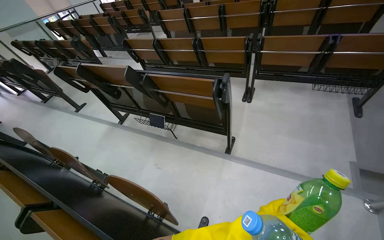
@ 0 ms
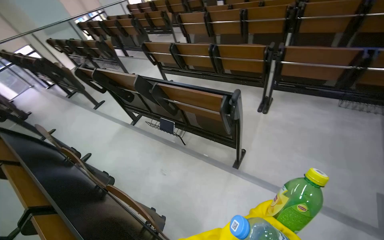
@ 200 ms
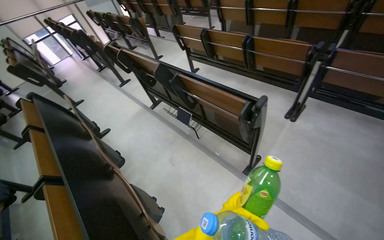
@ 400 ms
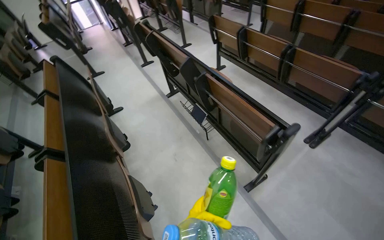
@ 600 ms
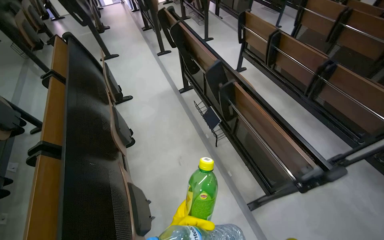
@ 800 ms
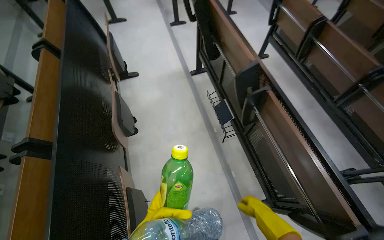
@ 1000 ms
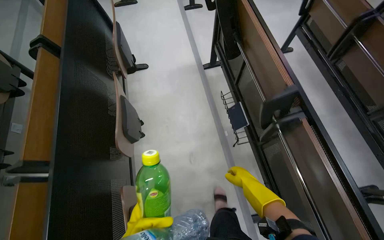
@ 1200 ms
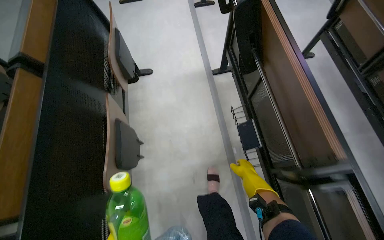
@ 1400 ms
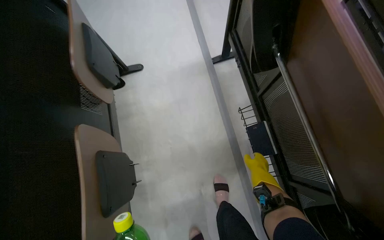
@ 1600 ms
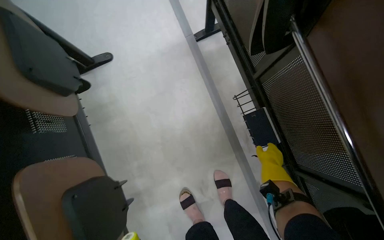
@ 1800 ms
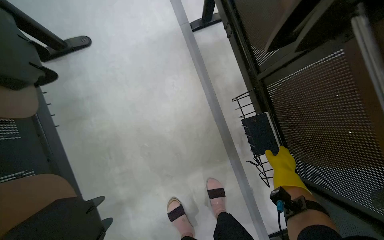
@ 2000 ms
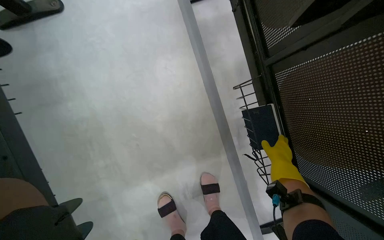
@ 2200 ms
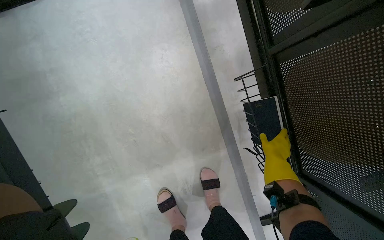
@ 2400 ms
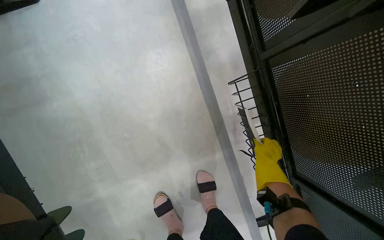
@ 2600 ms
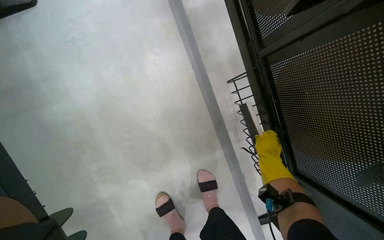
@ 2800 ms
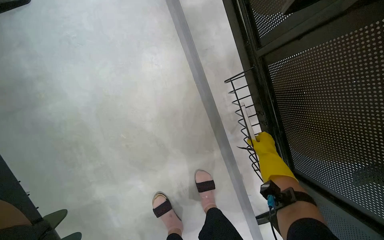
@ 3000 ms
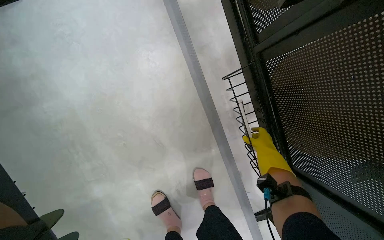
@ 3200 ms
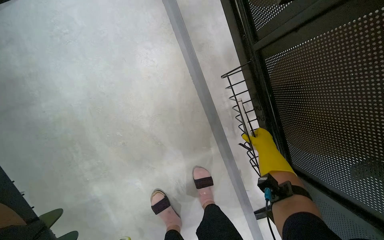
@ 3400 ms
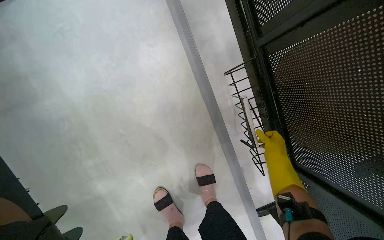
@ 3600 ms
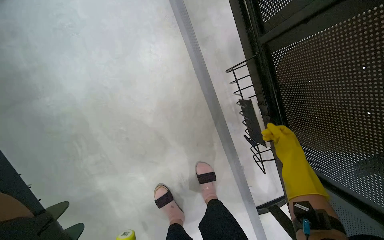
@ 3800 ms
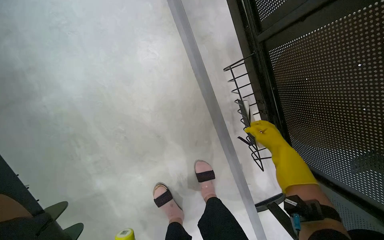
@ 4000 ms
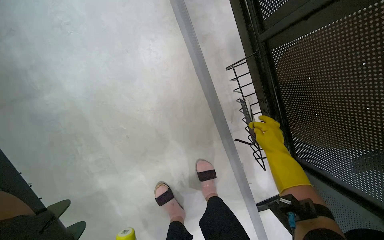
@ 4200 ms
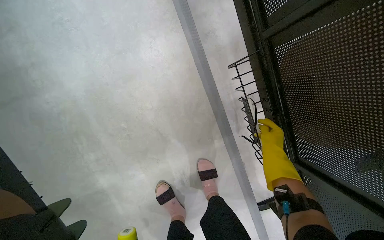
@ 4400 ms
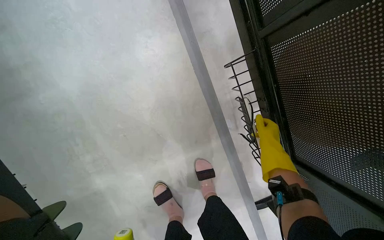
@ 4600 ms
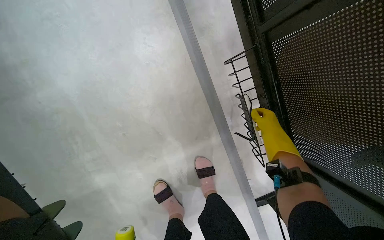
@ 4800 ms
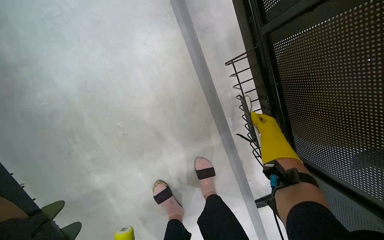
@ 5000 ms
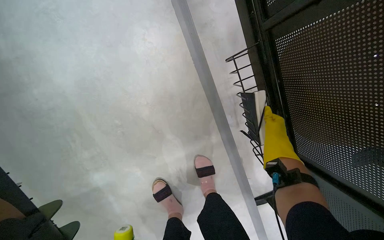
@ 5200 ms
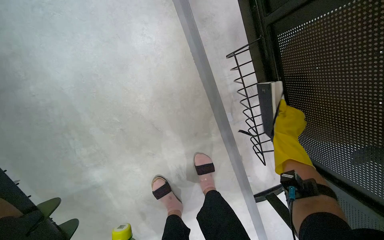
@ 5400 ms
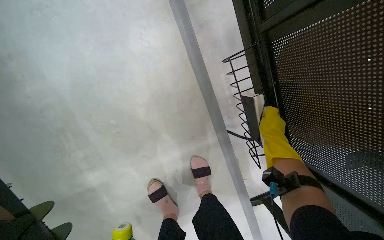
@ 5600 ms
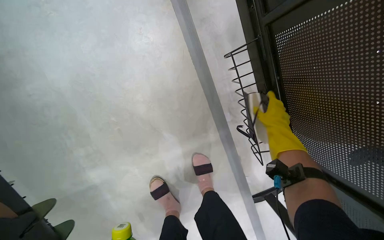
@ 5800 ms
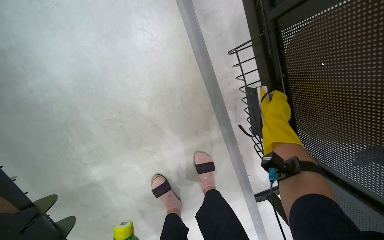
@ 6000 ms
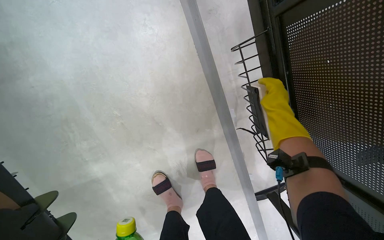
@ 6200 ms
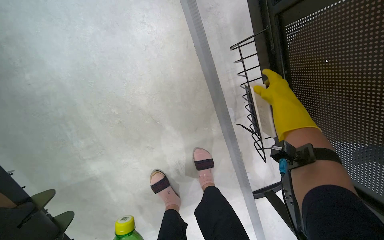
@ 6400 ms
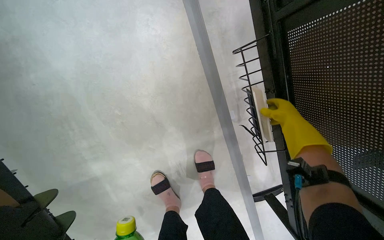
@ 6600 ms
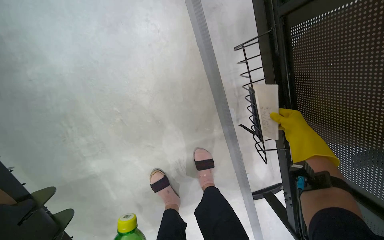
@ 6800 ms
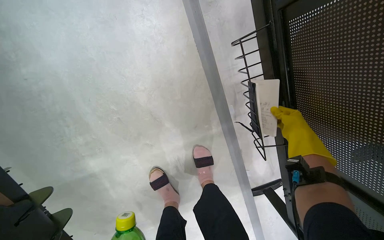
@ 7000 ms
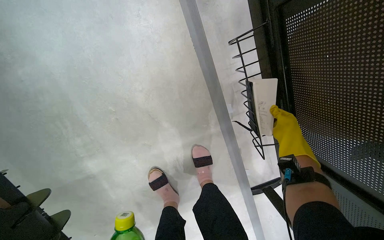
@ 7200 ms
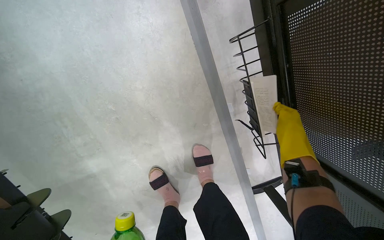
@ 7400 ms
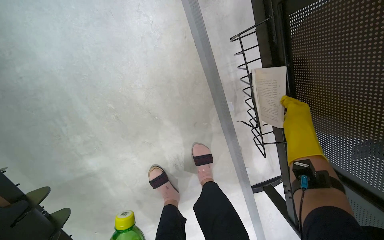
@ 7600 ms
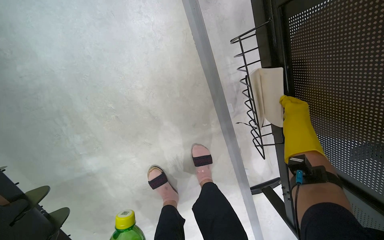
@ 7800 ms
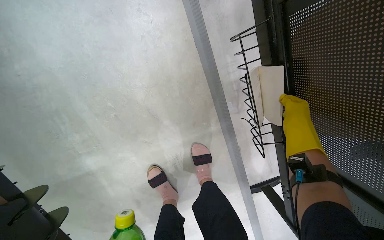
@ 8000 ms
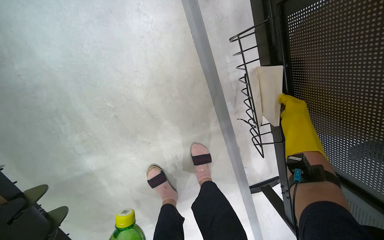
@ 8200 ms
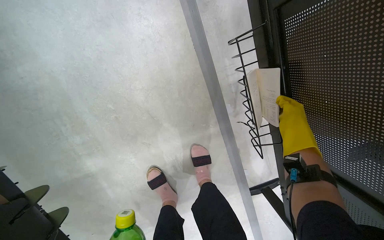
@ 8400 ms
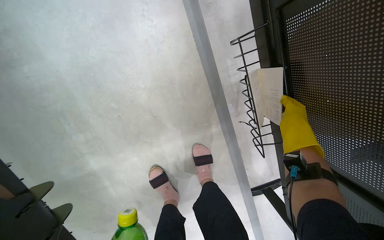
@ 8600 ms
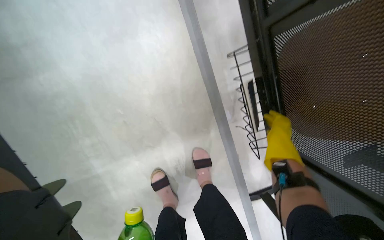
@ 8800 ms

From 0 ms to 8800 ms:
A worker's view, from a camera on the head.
Job: managing trash.
The whole recording: Picking up trash from classroom. The worker picks up various trash items, including bottles and notebooks, from the classroom.
From 0 ms to 1400 ms: The head travels some 90 cm. The head rotates roughly 60 degrees to the left. The wearer looks about 25 degrees further downward.
From 1400 ms to 3000 ms: The head travels about 70 cm. The head rotates about 15 degrees to the right. The wearer looks some 25 degrees further downward.

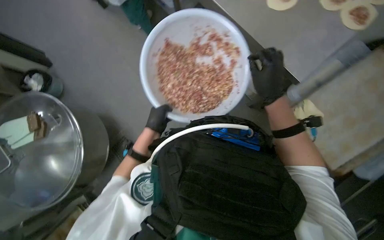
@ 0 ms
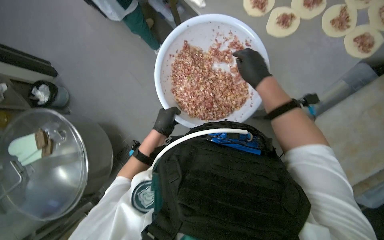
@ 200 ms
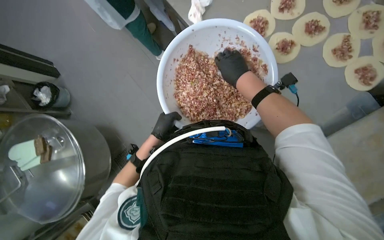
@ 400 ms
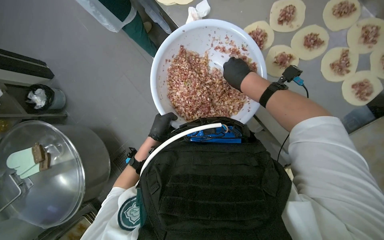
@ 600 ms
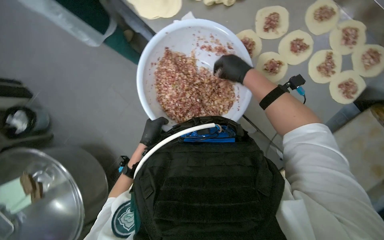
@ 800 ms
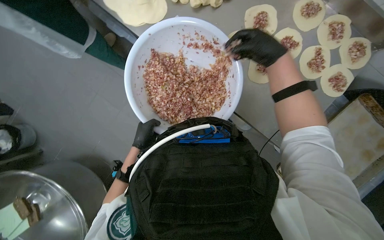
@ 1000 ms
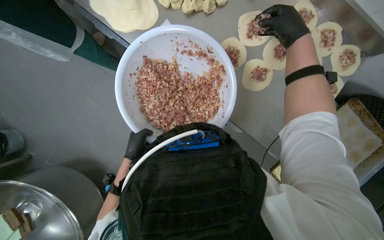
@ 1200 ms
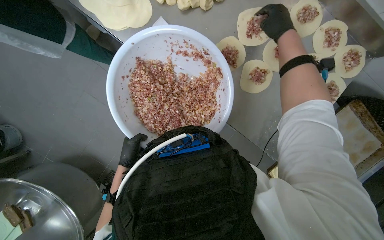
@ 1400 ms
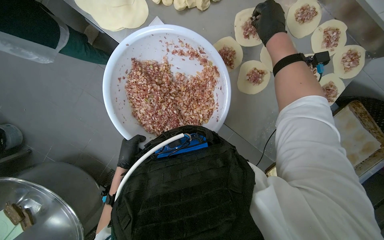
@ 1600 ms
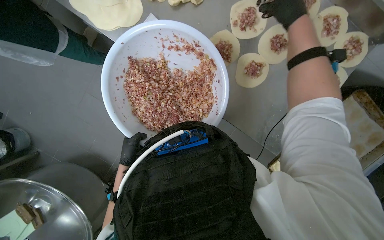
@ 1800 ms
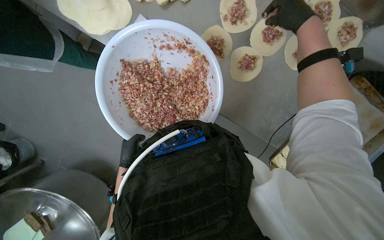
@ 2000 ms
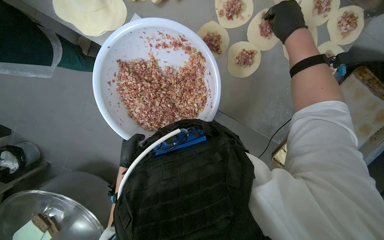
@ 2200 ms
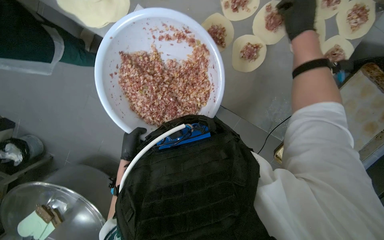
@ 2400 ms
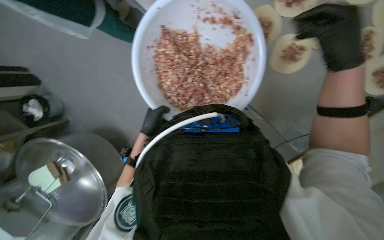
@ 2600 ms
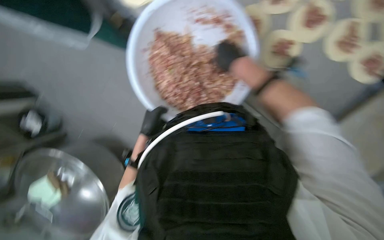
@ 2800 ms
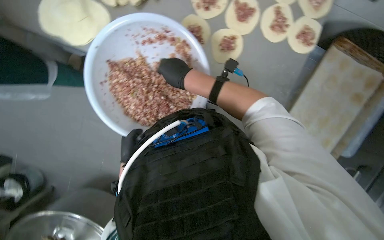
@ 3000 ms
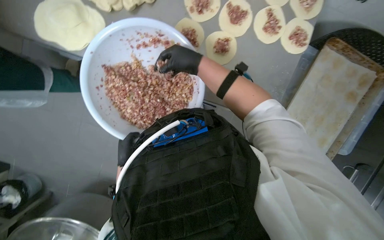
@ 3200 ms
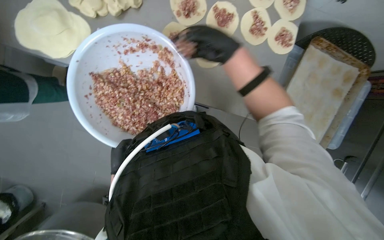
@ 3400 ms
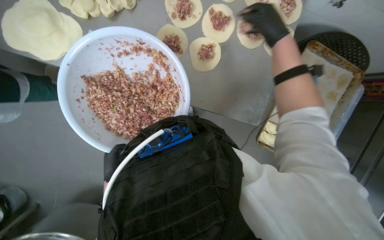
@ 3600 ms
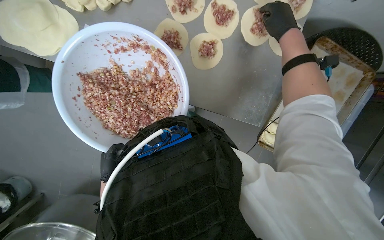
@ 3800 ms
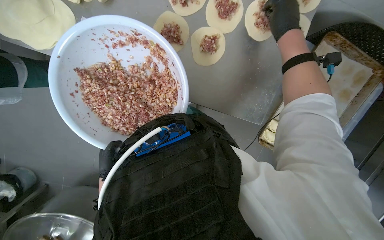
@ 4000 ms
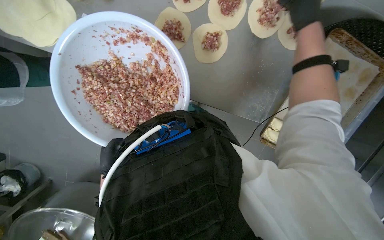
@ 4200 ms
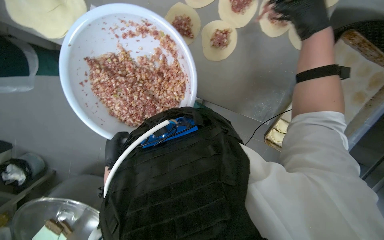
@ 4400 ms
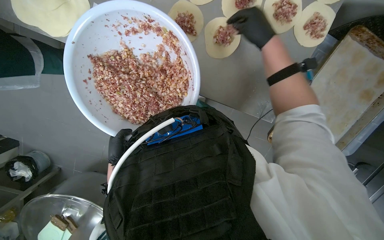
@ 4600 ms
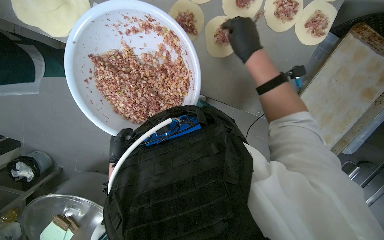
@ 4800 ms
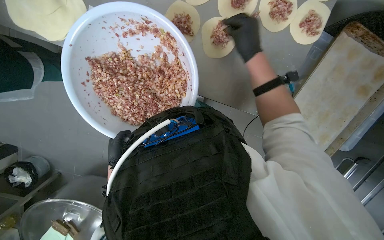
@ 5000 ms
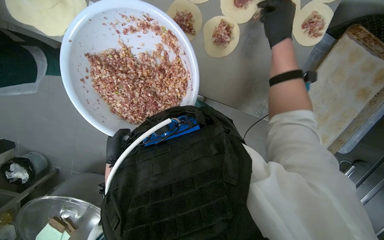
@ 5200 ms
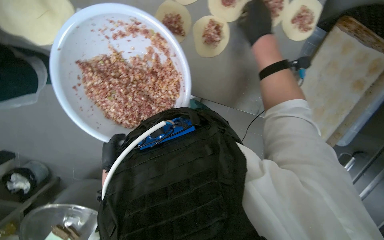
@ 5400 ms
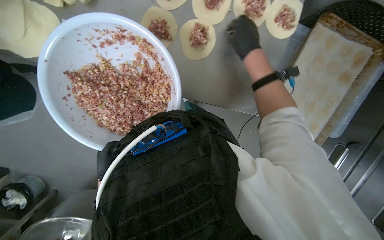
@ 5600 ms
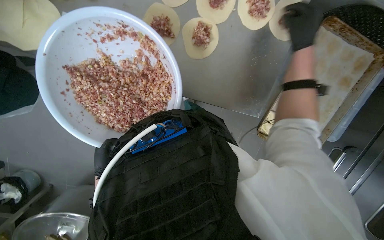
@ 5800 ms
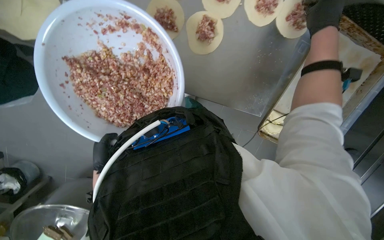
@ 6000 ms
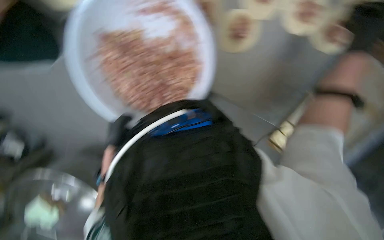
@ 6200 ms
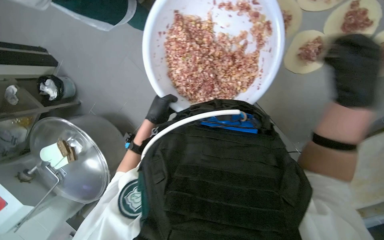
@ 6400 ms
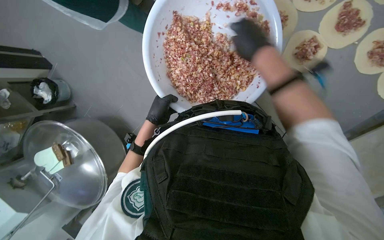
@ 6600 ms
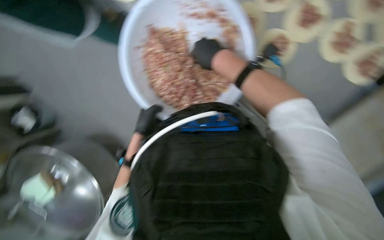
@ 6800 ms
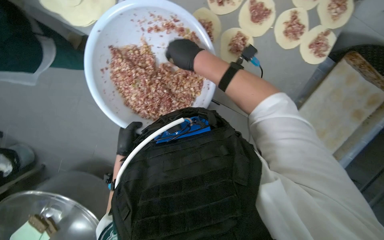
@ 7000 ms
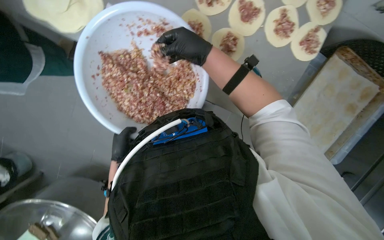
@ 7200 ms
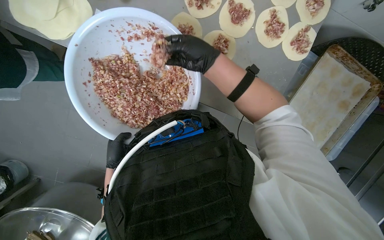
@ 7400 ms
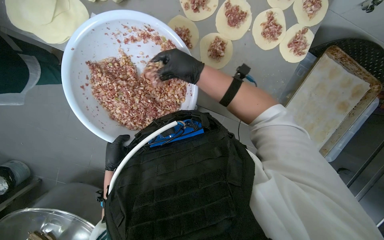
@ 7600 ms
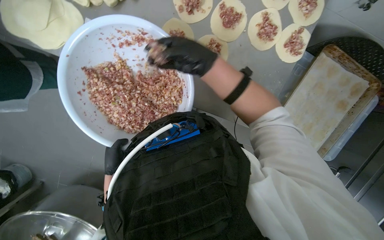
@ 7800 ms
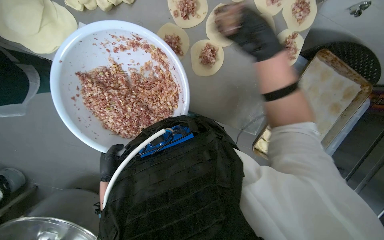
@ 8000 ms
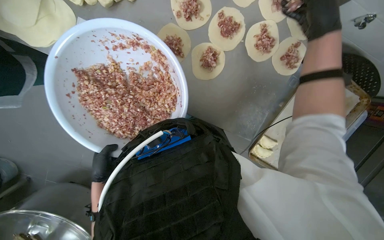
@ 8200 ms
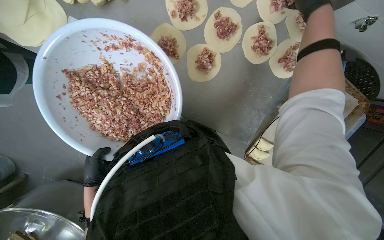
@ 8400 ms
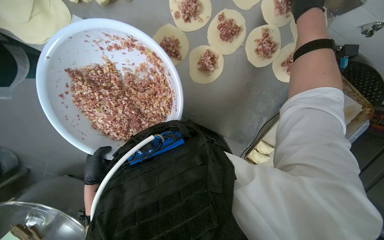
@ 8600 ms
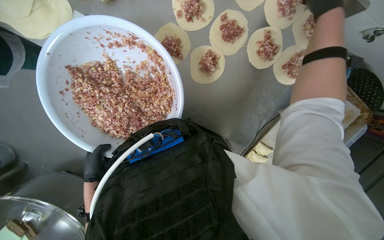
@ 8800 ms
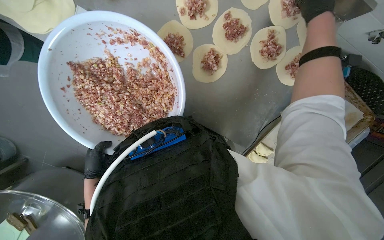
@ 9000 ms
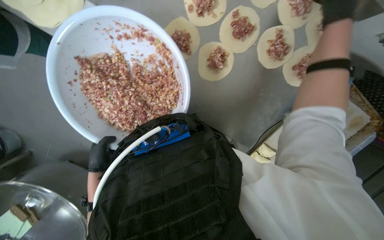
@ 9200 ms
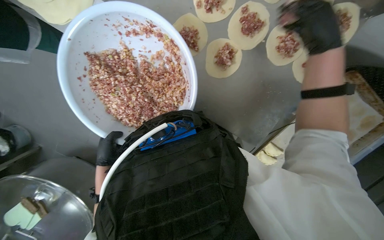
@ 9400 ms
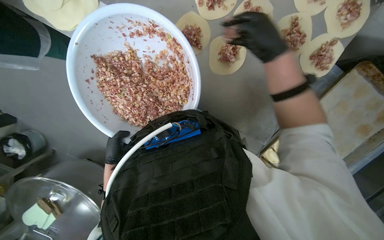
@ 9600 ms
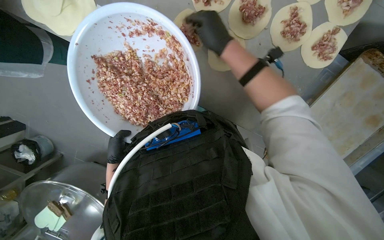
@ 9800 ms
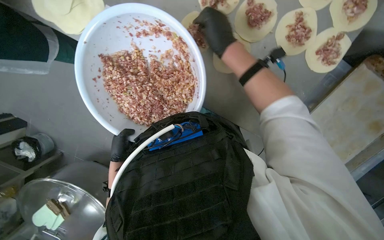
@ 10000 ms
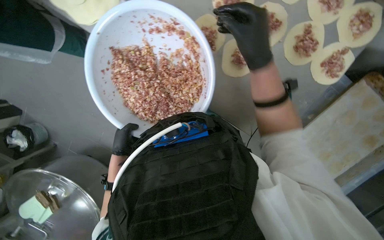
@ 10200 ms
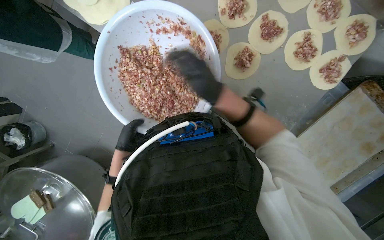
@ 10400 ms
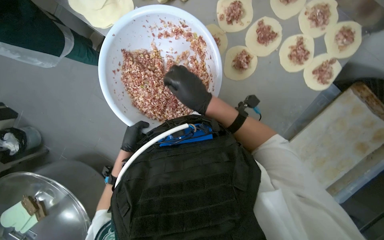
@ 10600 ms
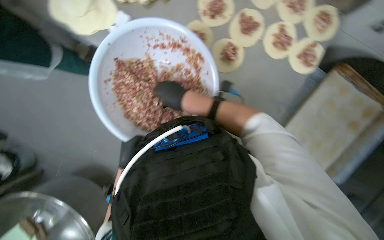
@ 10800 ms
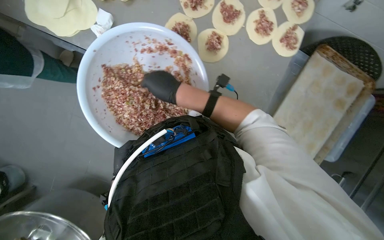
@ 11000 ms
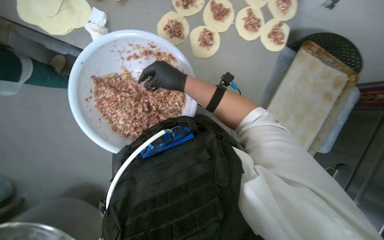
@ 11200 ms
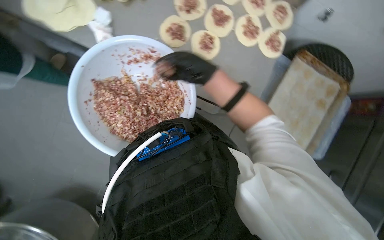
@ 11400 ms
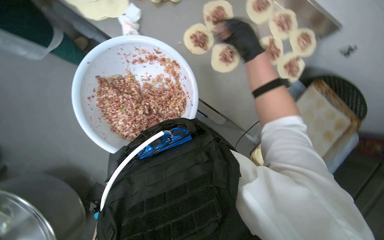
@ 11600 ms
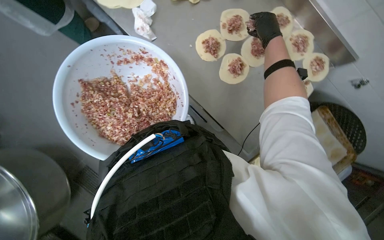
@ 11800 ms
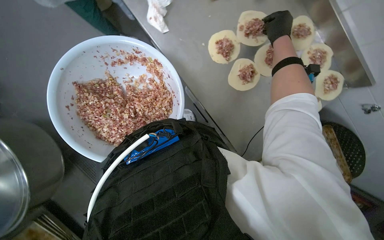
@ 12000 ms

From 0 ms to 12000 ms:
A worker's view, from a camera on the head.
Job: preparing food.
The whole recording: Making meat dumplings. The worker adds meat filling to dough circles, folds them, and places them on a tray.
From 0 ms to 1600 ms: The left hand is displaced farther from the camera by about 15 cm. Meanwhile the right hand heads up the picture, covering approximately 25 cm.
From 1600 ms to 3000 ms: The right hand moves down the picture and to the left, approximately 25 cm.
From 3000 ms to 4400 ms: The right hand heads to the right and up the picture, covering roughly 35 cm.
From 4400 ms to 6000 ms: The right hand travels to the right by approximately 15 cm.
From 7600 ms to 9000 ms: The right hand shifts some 40 cm to the right and up the picture.
From 9000 ms to 10400 ms: The right hand shifts approximately 40 cm to the left and down the picture.
From 10400 ms to 12000 ms: The head turns to the right by roughly 20 degrees. The right hand moves to the right and up the picture, about 40 cm.
